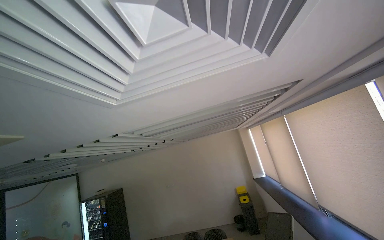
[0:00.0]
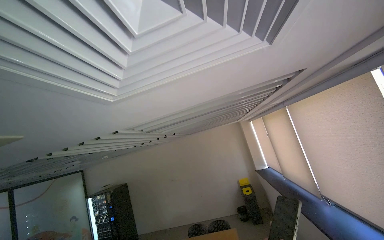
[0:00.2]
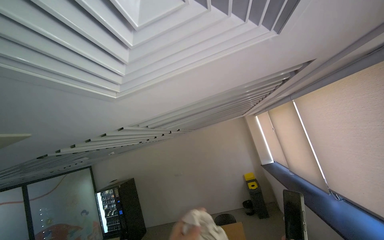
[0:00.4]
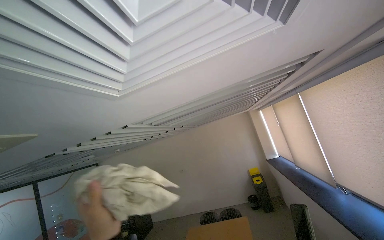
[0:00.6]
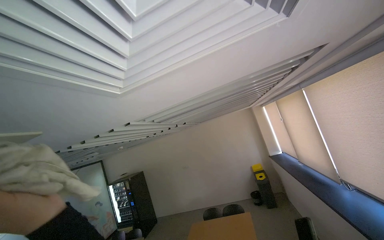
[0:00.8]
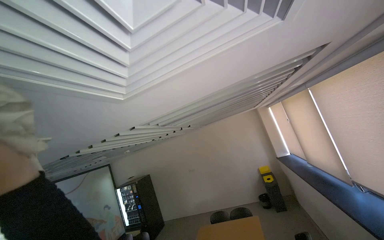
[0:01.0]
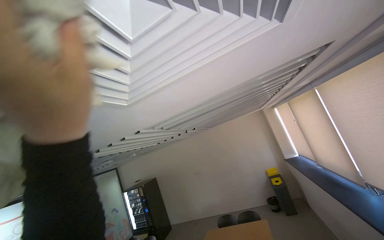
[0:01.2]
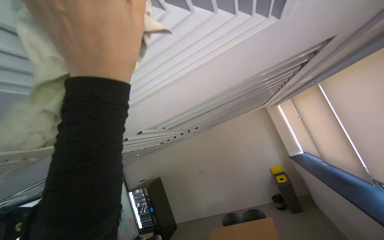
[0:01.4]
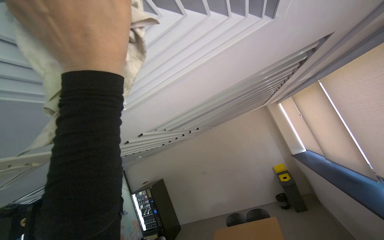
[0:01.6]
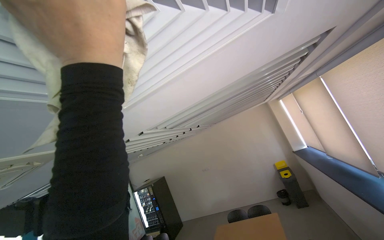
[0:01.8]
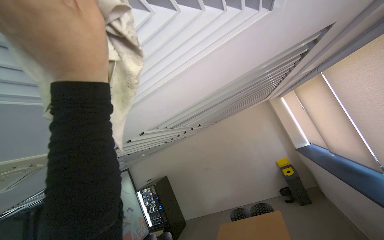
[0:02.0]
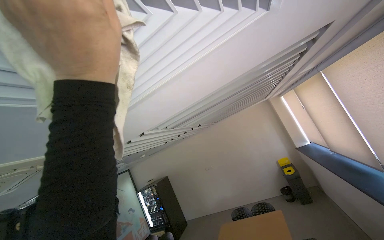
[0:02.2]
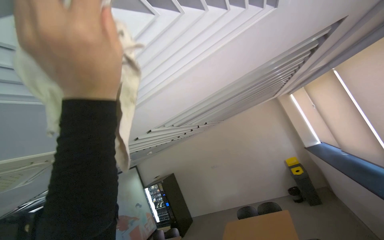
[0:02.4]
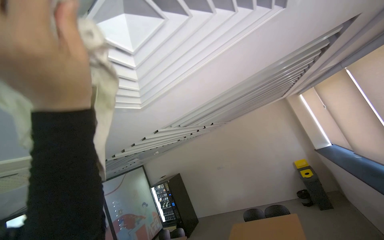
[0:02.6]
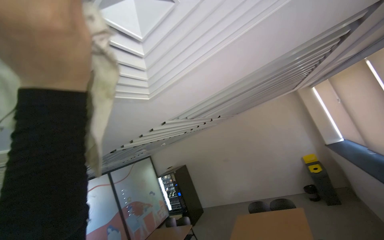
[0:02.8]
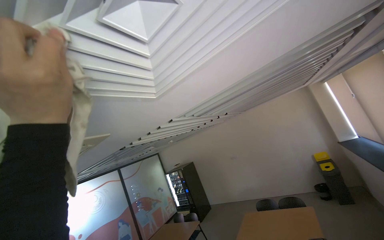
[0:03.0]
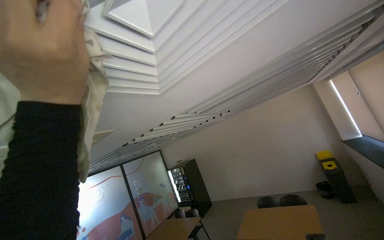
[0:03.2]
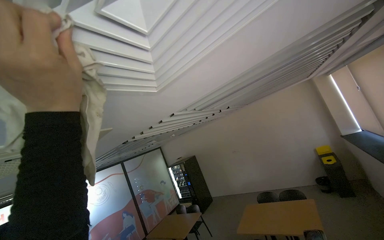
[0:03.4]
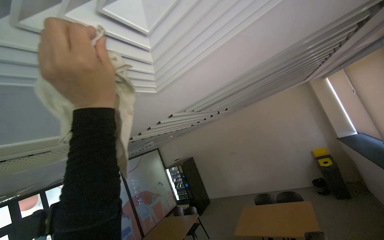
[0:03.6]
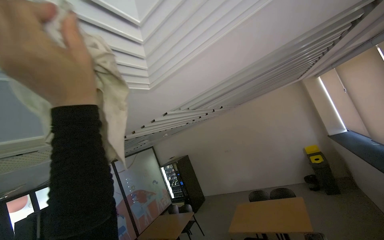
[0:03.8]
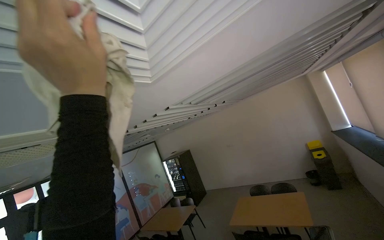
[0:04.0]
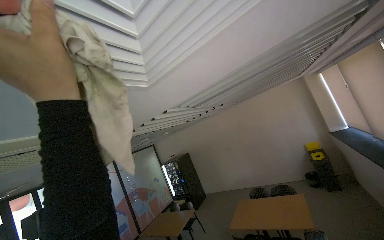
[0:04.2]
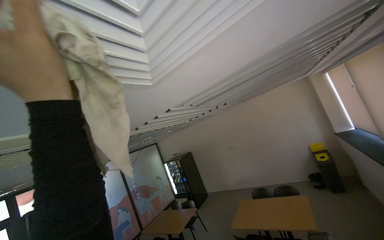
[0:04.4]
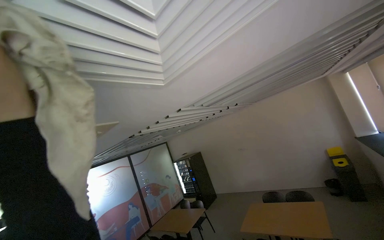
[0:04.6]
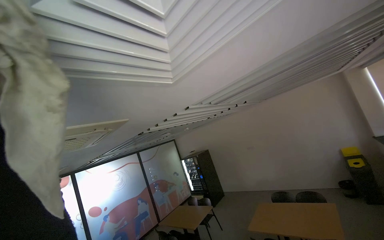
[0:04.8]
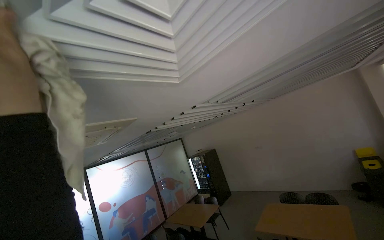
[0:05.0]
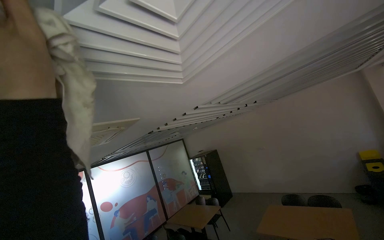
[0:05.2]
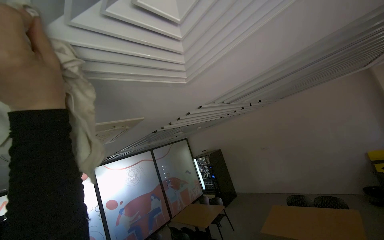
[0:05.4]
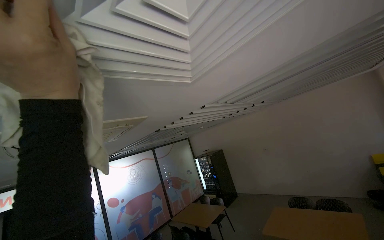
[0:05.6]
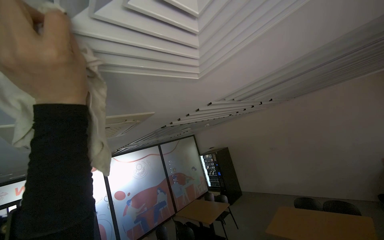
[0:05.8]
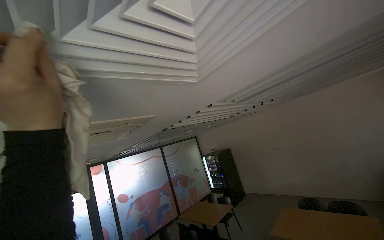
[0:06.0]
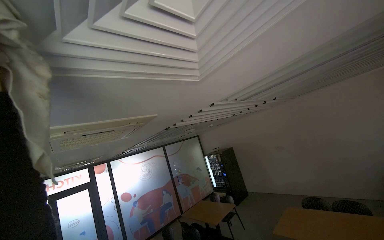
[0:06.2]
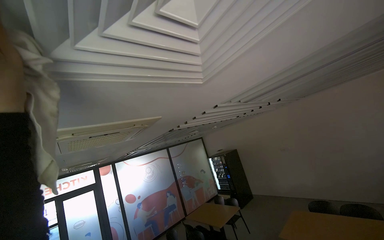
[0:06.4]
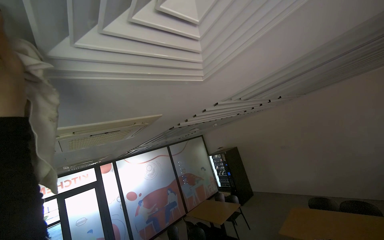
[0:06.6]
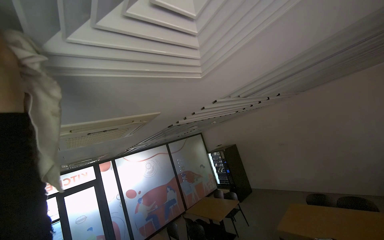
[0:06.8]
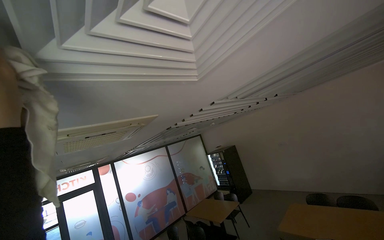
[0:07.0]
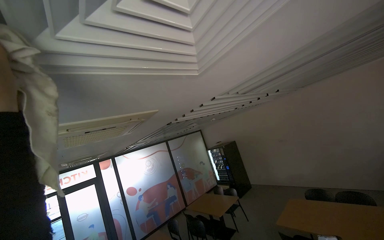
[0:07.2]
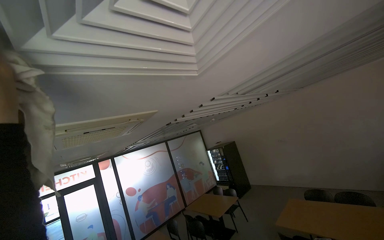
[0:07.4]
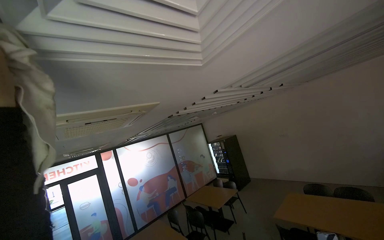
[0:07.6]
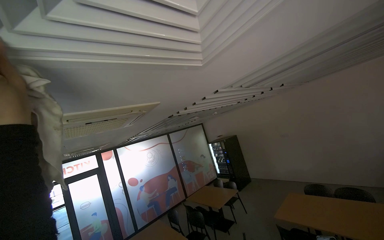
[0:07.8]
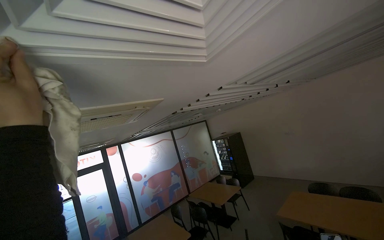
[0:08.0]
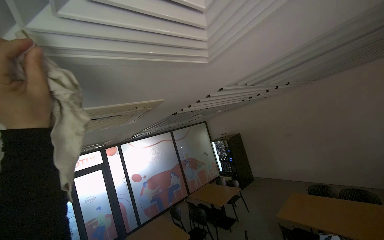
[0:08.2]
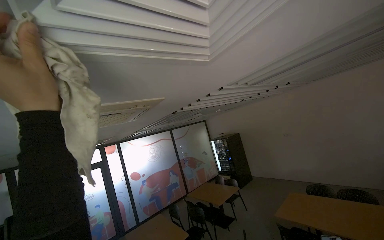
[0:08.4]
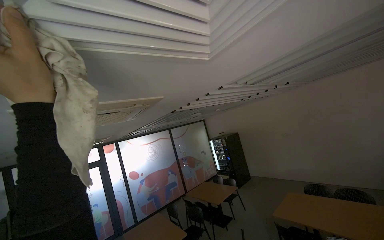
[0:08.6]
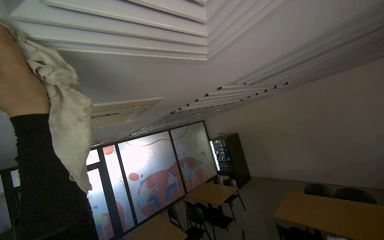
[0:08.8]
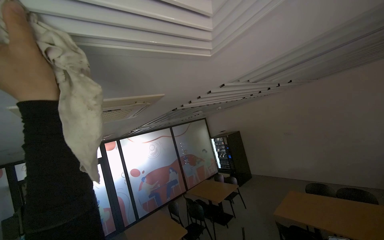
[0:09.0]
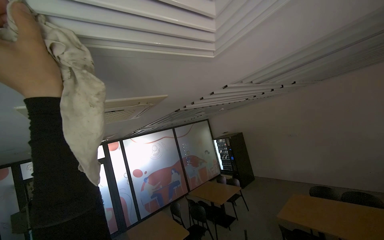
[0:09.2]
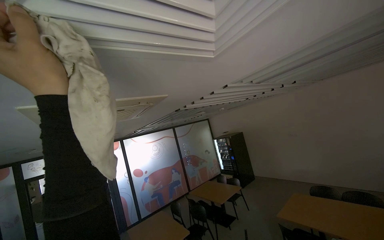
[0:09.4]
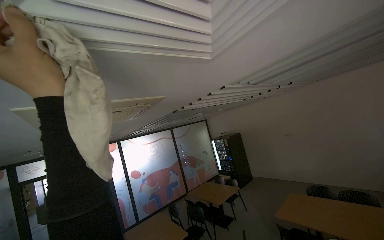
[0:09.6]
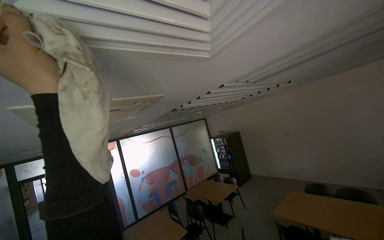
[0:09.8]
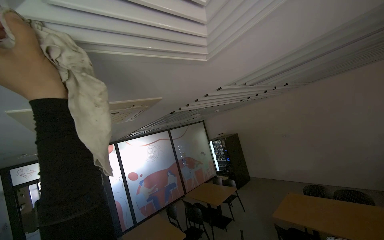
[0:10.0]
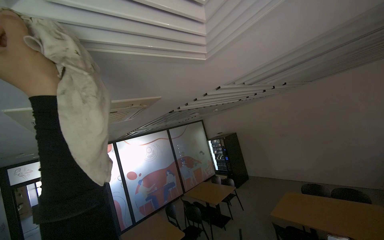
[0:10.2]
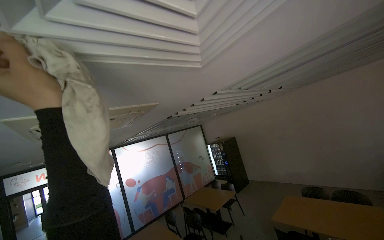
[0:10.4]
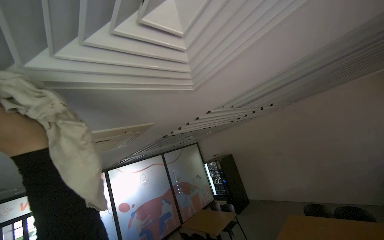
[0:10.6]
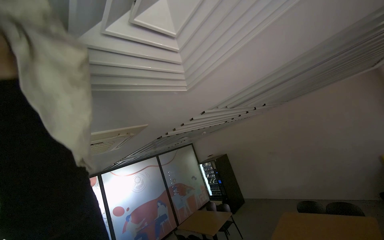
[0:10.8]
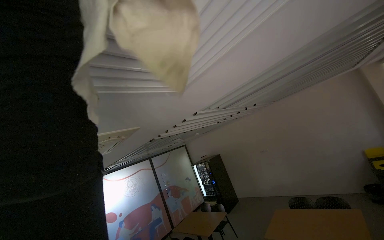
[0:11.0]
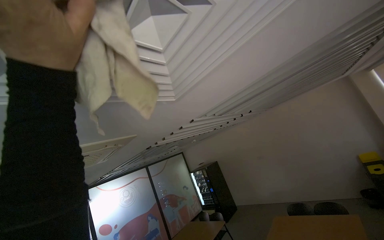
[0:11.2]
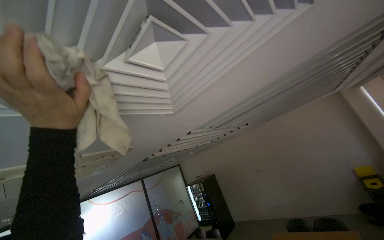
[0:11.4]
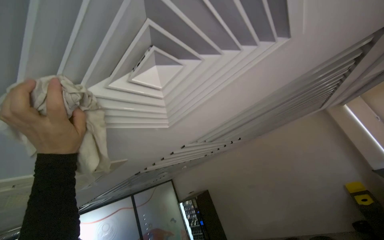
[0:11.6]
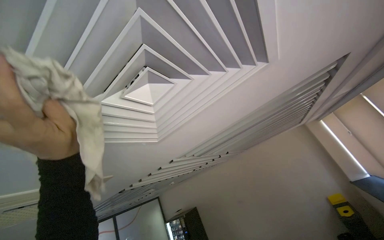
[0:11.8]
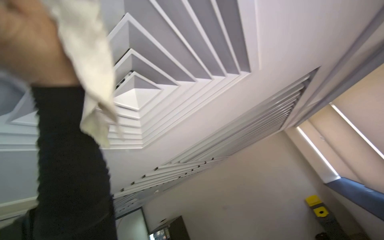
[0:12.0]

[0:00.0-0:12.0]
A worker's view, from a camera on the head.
Job: wiping surfaces.
The whole recording: Wiping ceiling vents and structures. The worker wipes dust from ceiling vents and surrounding structures with a cloth.
0:04.4 to 0:06.0: The view swings approximately 15 degrees to the left.
0:10.4 to 0:12.0: The view pans to the right by approximately 20 degrees. The view tips upward by roughly 30 degrees.

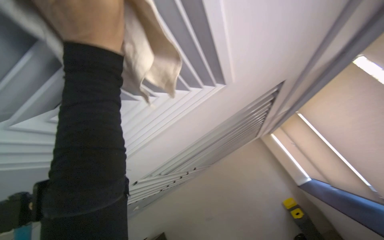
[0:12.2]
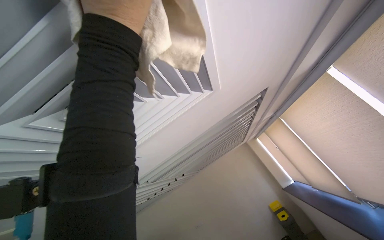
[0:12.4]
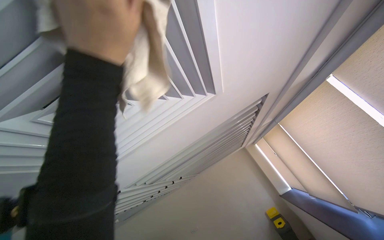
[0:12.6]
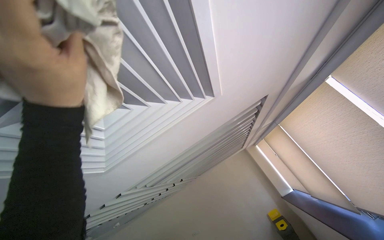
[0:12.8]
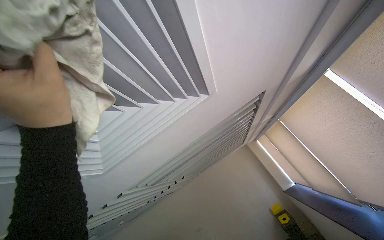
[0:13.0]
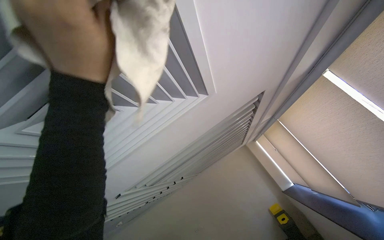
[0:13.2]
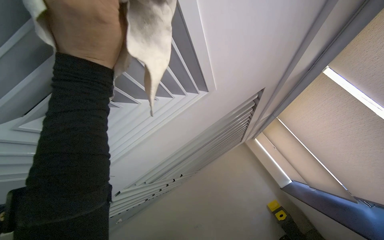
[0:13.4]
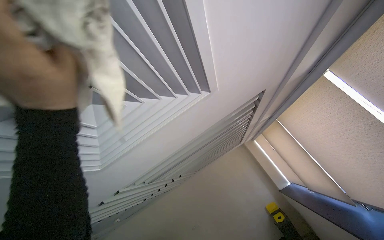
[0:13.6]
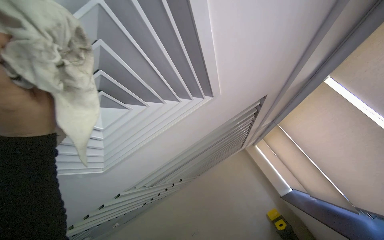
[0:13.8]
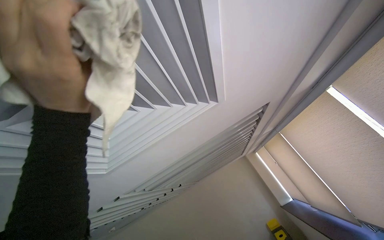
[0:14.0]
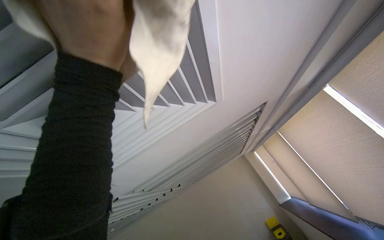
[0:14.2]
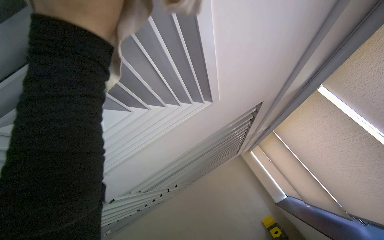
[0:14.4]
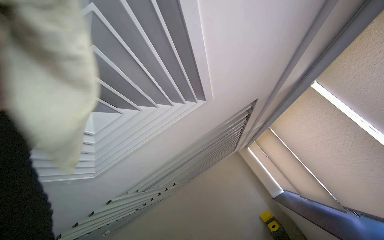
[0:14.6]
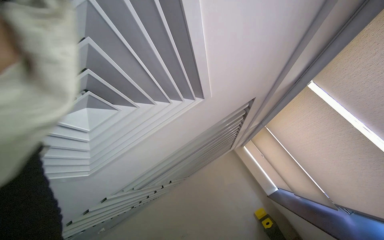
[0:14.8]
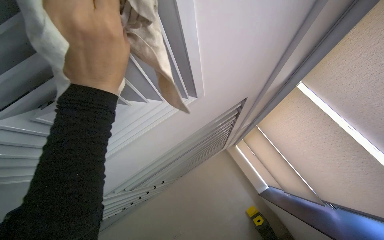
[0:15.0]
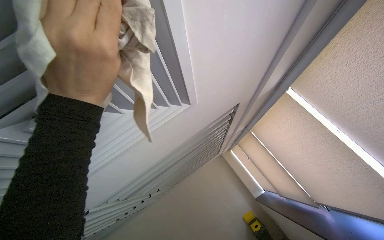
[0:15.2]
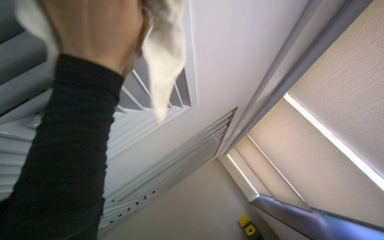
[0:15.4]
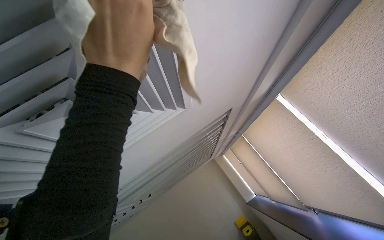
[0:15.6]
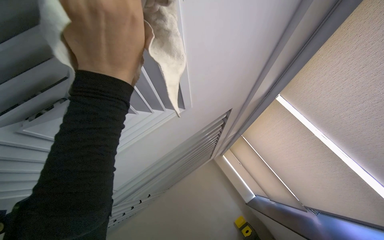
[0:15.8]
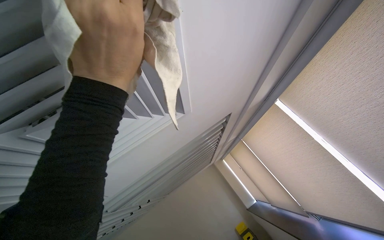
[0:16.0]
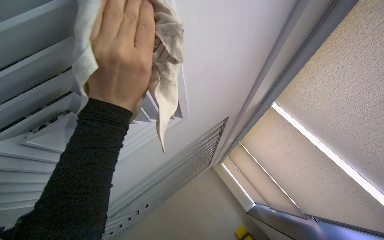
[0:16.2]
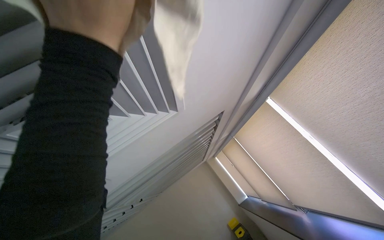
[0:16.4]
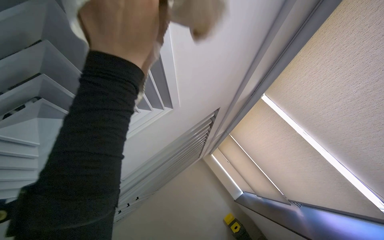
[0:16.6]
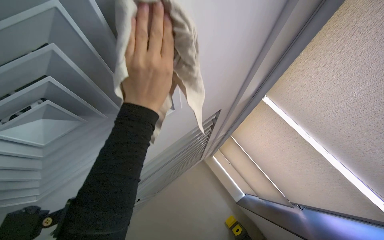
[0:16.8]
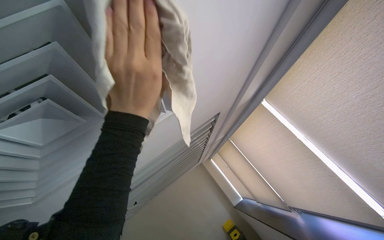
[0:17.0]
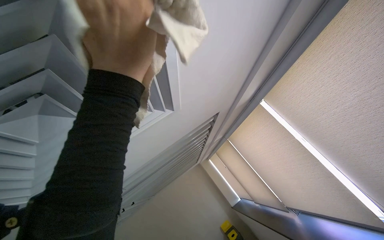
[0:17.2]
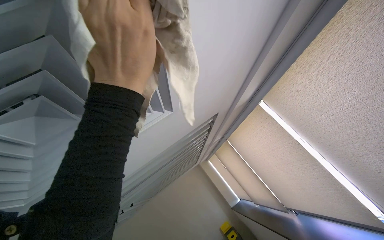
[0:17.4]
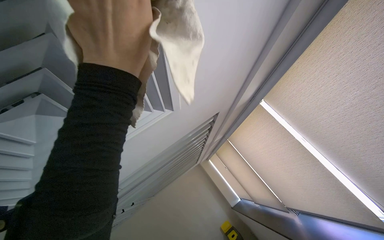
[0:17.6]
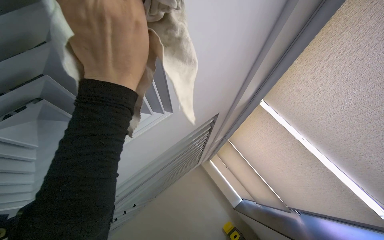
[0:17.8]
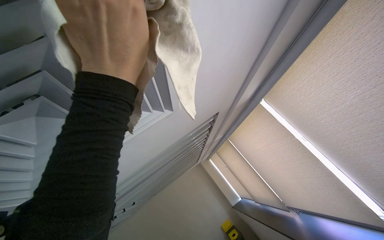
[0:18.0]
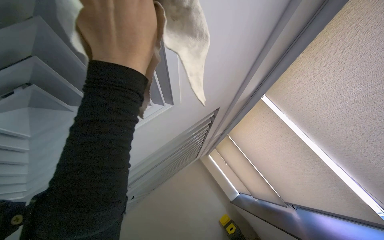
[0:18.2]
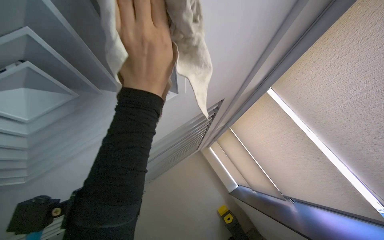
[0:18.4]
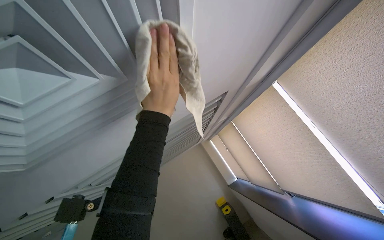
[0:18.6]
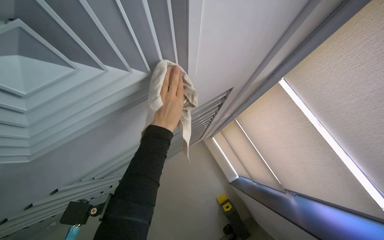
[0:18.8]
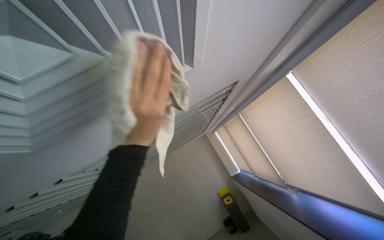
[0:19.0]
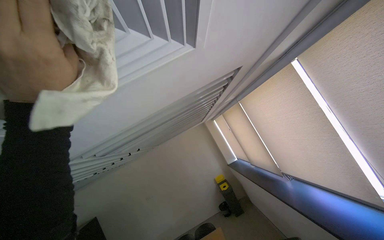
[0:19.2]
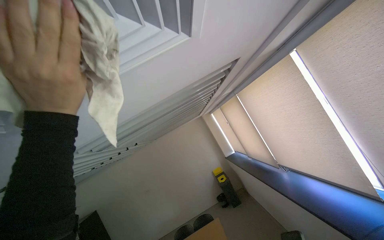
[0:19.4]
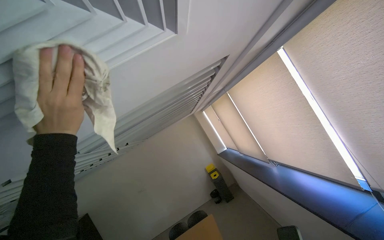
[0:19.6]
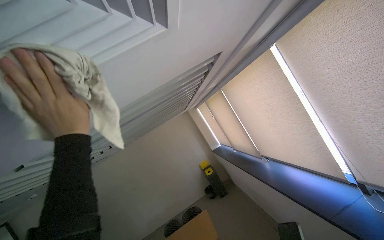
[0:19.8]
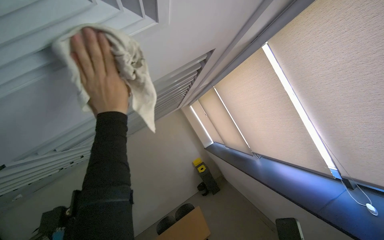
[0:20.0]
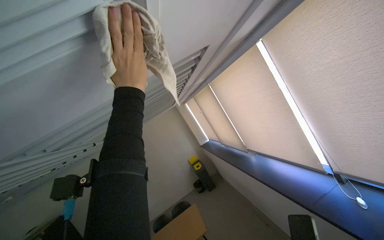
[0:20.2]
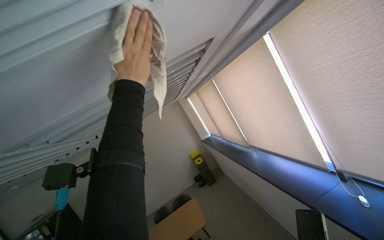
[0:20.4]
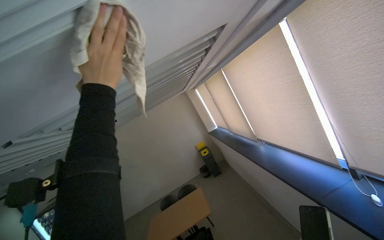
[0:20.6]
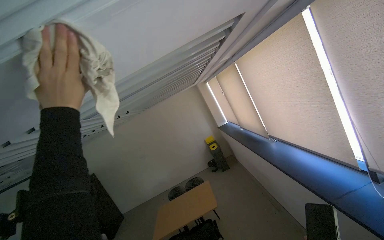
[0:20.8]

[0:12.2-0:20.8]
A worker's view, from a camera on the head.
Job: wiping surfaces.
The whole recording: Wiping ceiling vents and structures. The worker wipes dust from ceiling vents and surrounding structures with a cloth.
0:18.0 to 0:19.4: The view tilts approximately 20 degrees downward.
